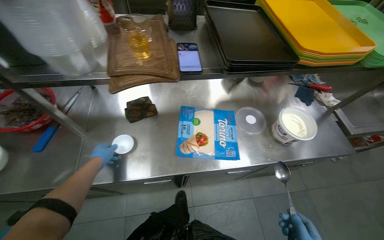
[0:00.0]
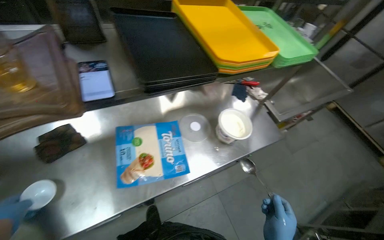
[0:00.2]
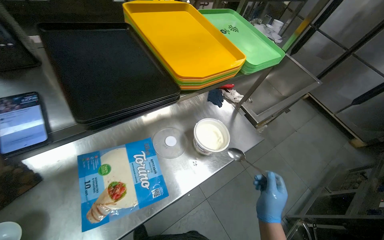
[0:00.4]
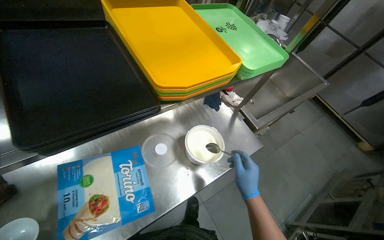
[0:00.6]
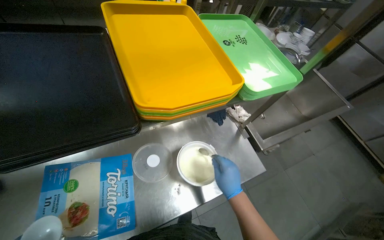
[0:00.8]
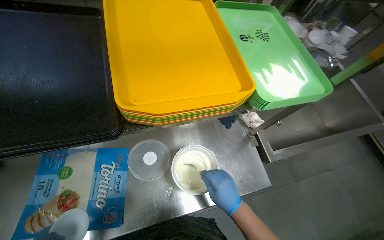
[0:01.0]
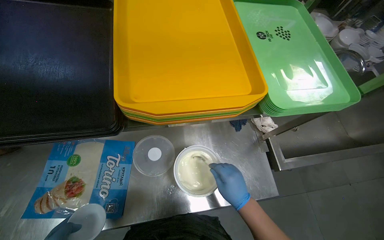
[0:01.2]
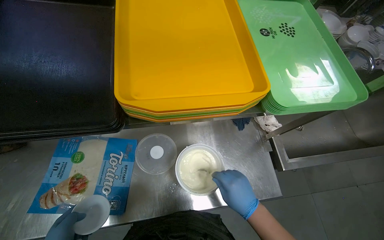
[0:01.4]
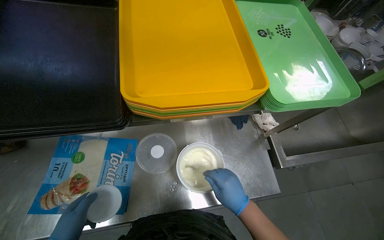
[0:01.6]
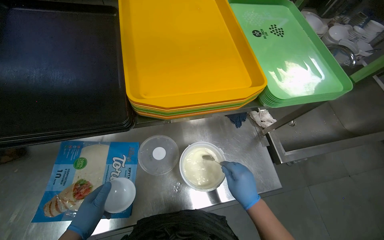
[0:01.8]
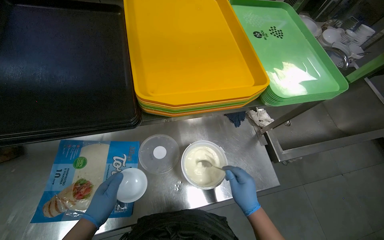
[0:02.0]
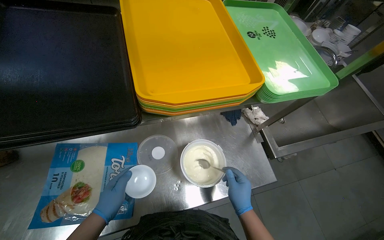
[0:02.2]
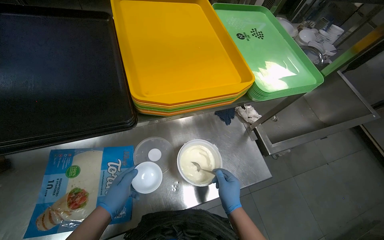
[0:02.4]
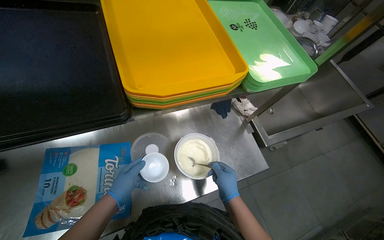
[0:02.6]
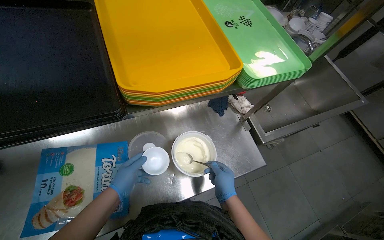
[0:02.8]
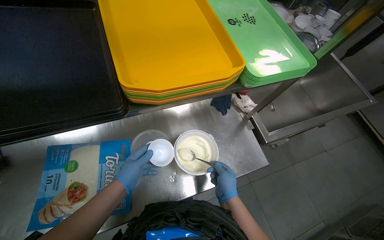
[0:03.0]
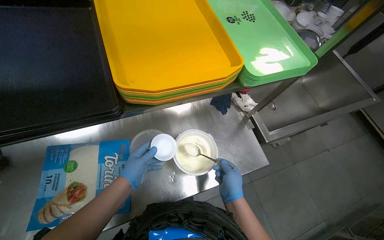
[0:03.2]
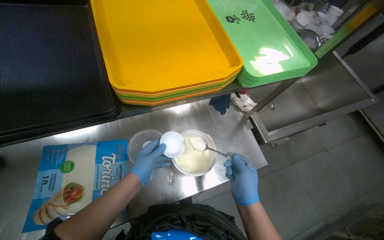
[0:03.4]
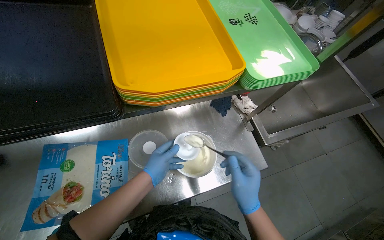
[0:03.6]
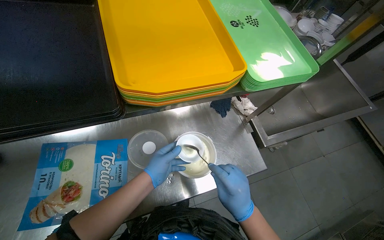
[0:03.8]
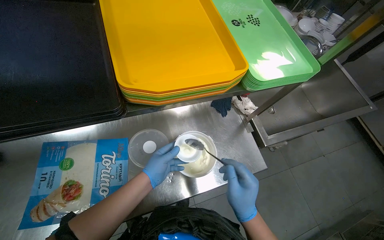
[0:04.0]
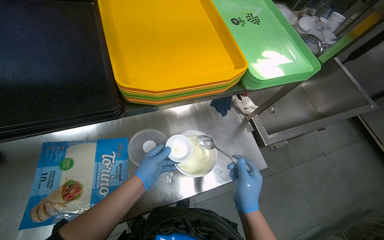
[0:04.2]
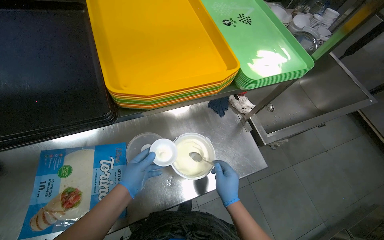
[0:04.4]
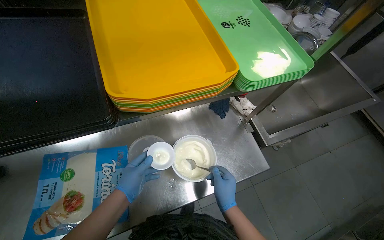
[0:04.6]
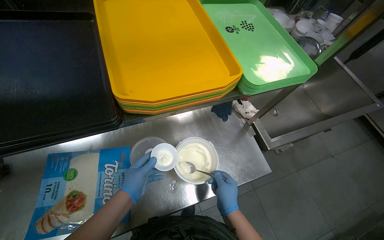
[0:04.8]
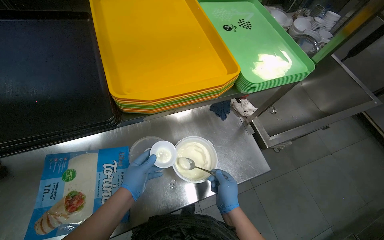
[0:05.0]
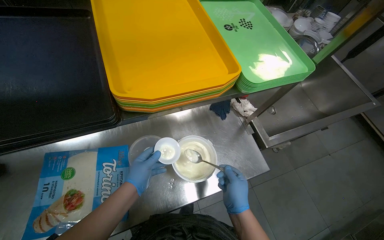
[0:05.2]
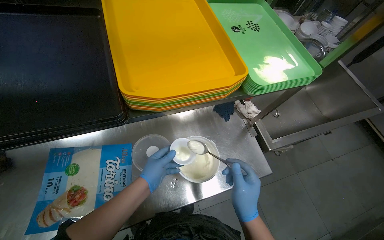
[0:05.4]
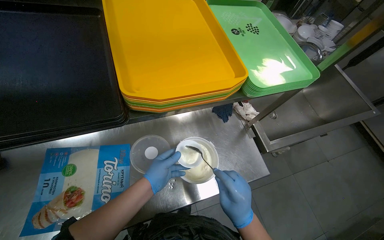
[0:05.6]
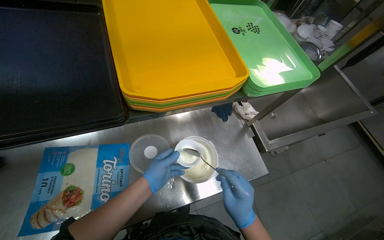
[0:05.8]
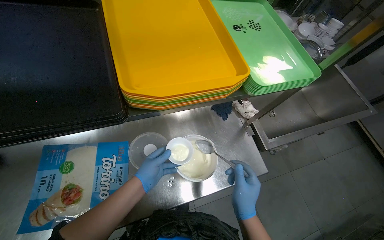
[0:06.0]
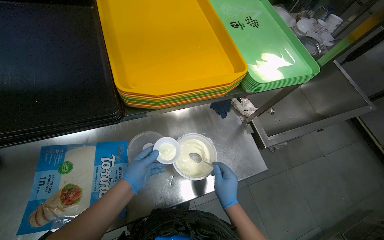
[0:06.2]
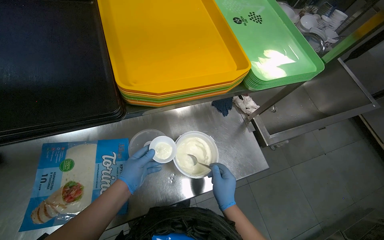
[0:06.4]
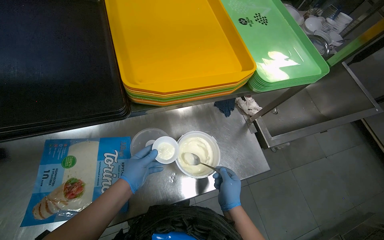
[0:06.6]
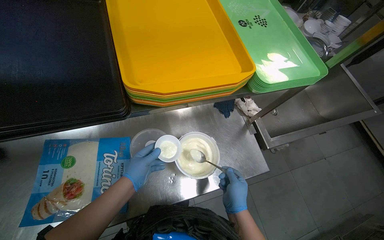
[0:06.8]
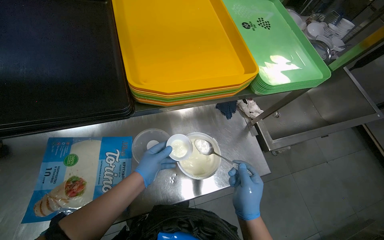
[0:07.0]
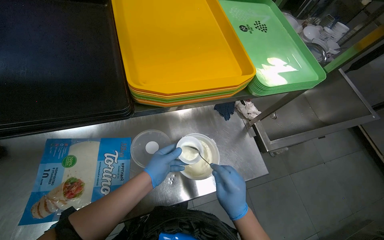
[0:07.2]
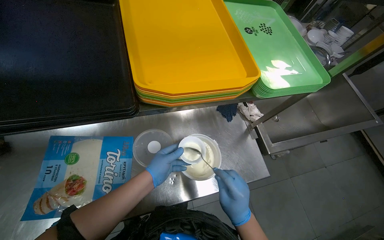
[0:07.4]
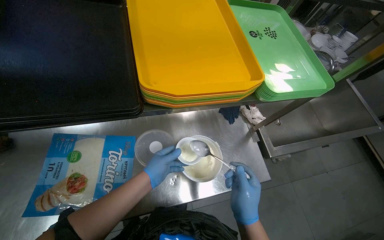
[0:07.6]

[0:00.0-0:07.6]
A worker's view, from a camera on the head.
Job: preparing food.
The whole recording: Scooping white substance into bowl. The worker scoops a white substance from a large container into a small bowl.
0:00.0 to 0:01.6: The wearer moves approximately 50 cm.
0:04.6 to 0:07.6: The hands stay close to where they were, moving slightly.
